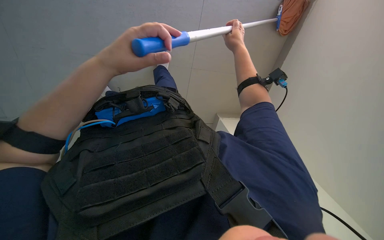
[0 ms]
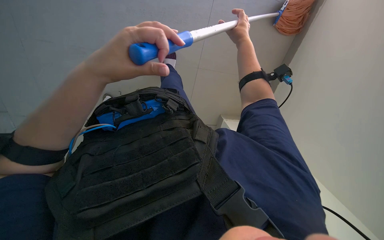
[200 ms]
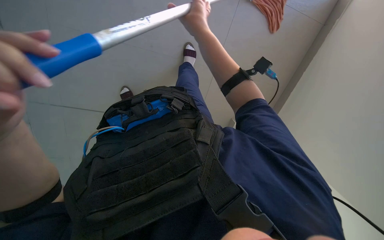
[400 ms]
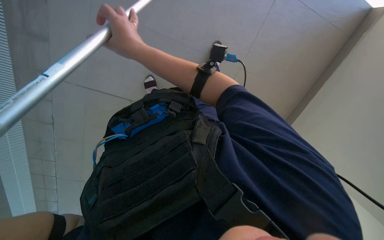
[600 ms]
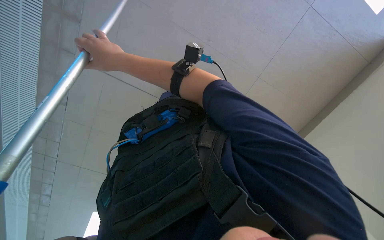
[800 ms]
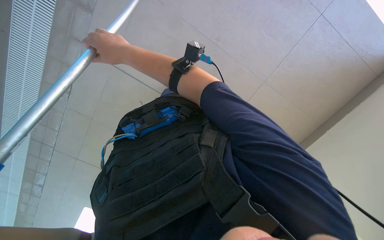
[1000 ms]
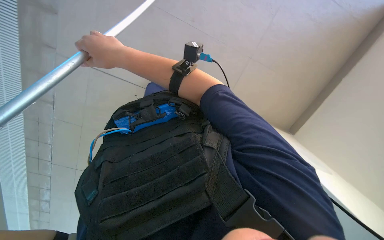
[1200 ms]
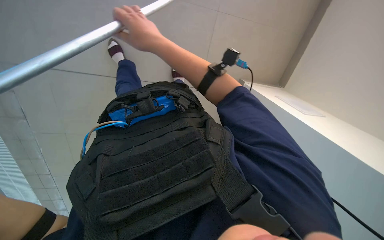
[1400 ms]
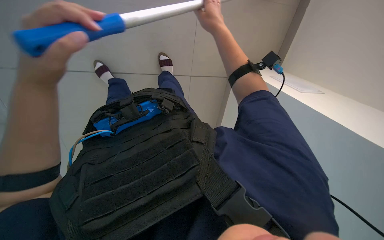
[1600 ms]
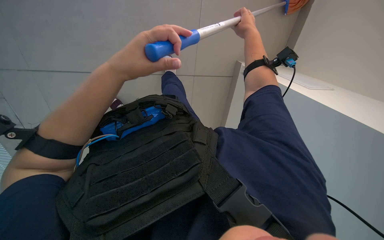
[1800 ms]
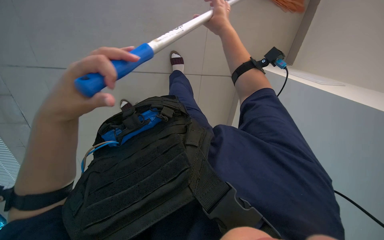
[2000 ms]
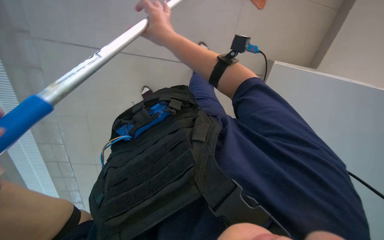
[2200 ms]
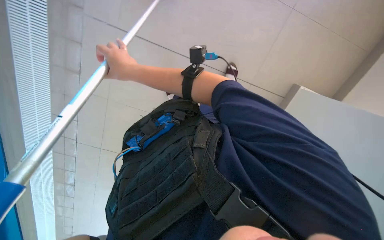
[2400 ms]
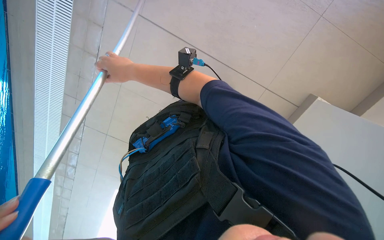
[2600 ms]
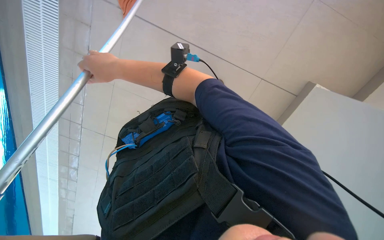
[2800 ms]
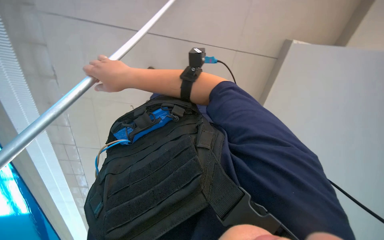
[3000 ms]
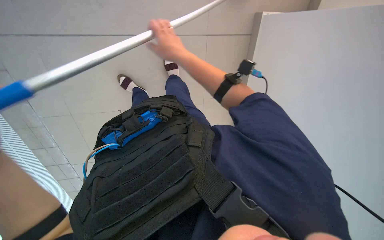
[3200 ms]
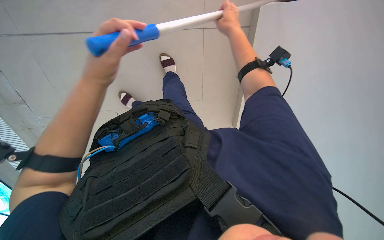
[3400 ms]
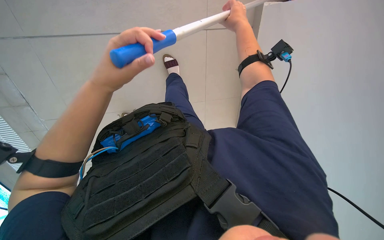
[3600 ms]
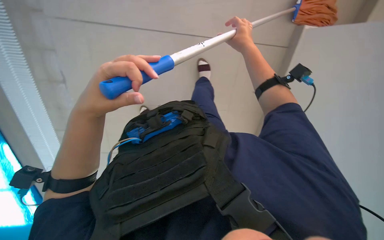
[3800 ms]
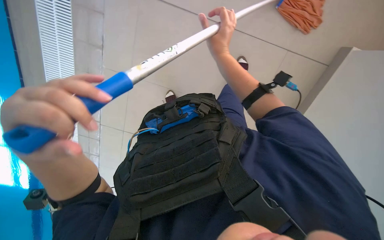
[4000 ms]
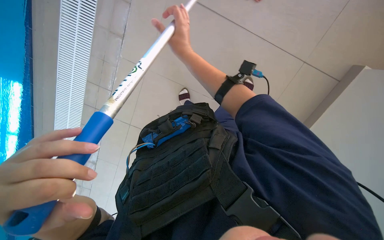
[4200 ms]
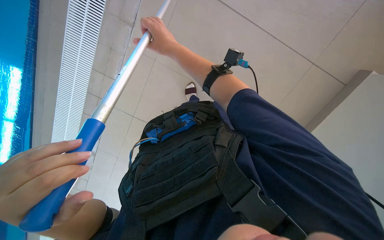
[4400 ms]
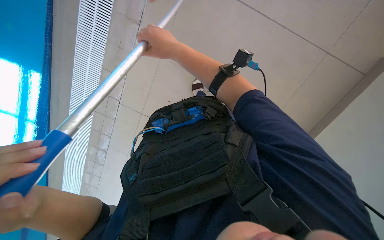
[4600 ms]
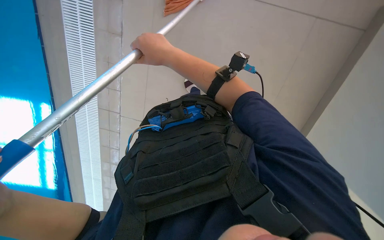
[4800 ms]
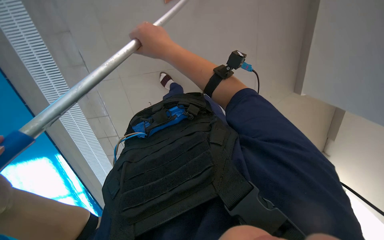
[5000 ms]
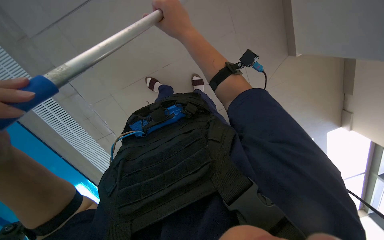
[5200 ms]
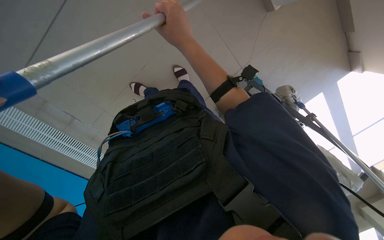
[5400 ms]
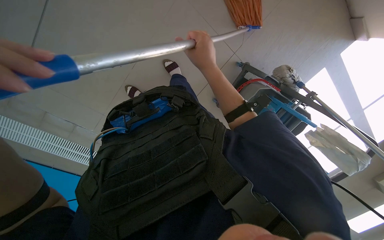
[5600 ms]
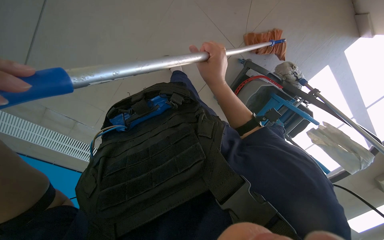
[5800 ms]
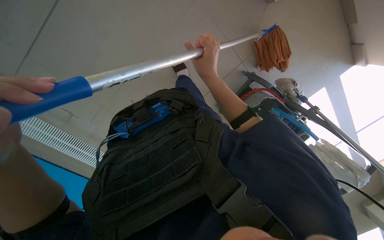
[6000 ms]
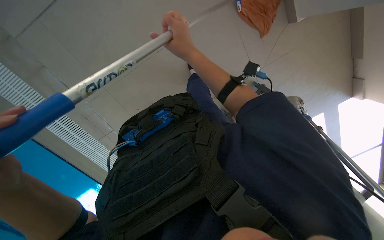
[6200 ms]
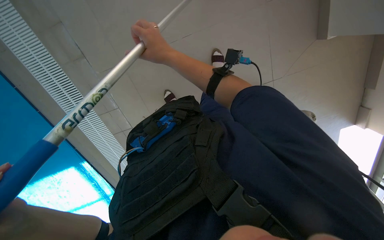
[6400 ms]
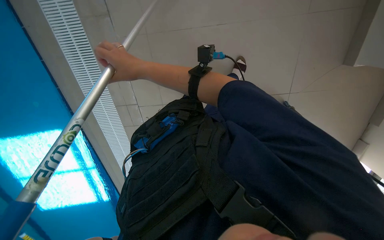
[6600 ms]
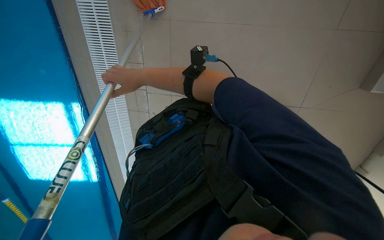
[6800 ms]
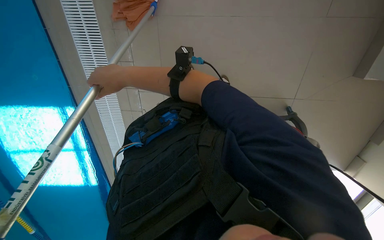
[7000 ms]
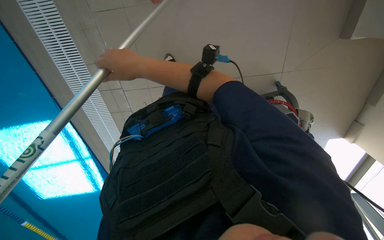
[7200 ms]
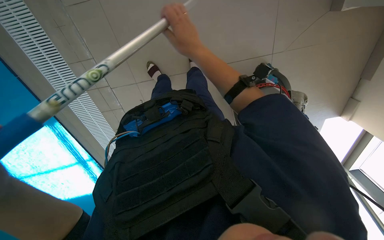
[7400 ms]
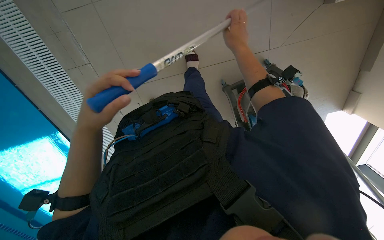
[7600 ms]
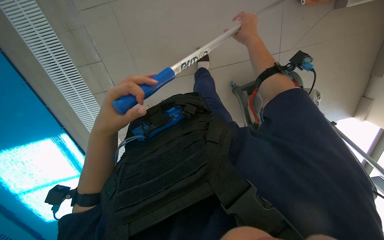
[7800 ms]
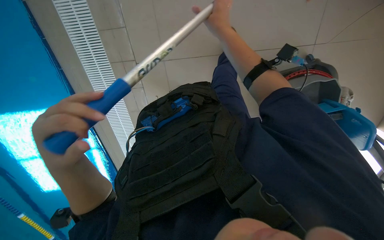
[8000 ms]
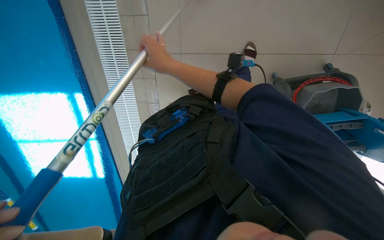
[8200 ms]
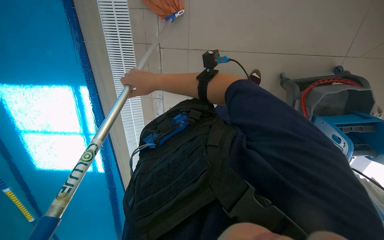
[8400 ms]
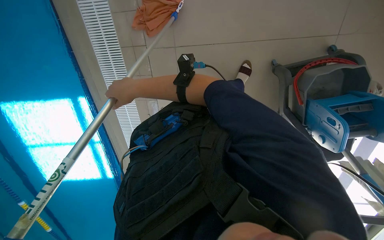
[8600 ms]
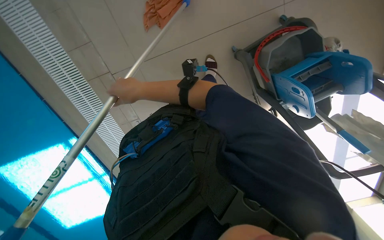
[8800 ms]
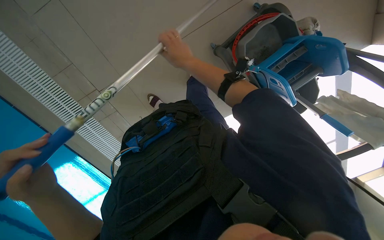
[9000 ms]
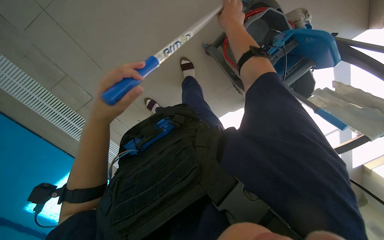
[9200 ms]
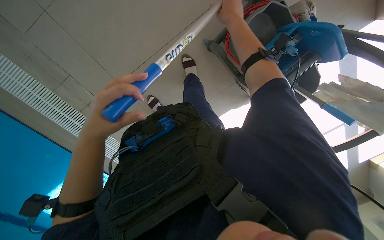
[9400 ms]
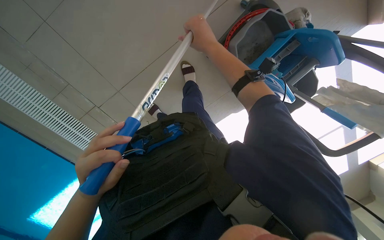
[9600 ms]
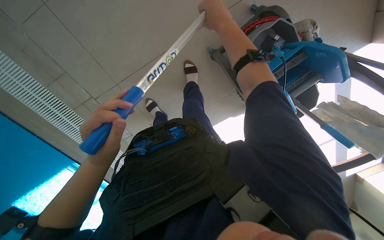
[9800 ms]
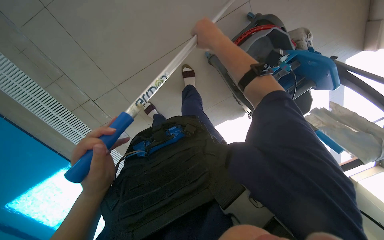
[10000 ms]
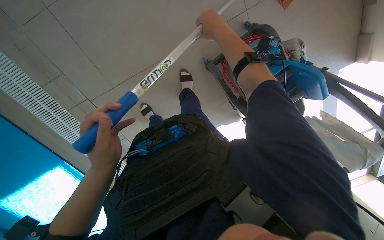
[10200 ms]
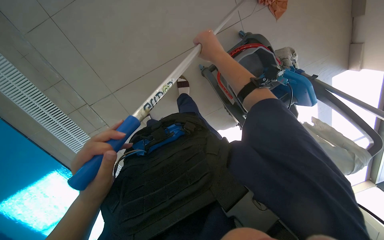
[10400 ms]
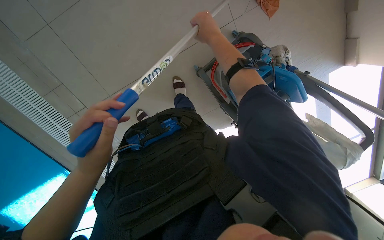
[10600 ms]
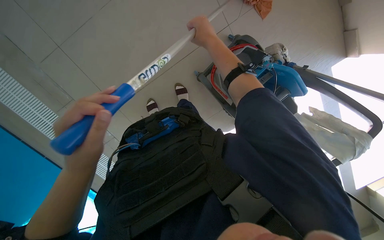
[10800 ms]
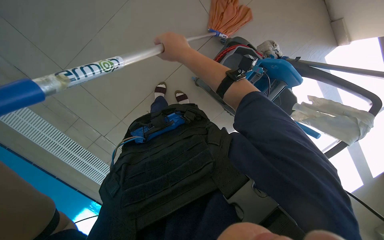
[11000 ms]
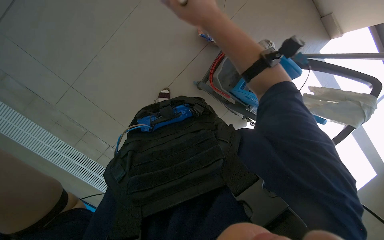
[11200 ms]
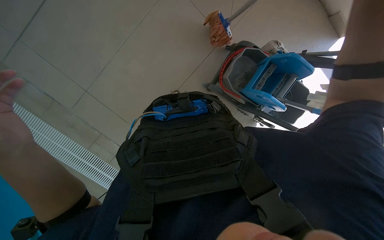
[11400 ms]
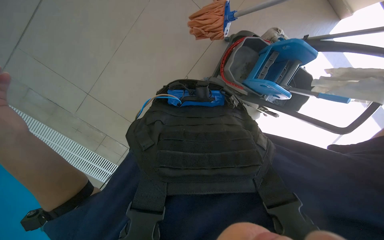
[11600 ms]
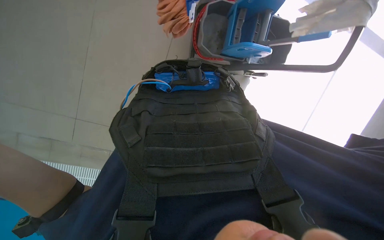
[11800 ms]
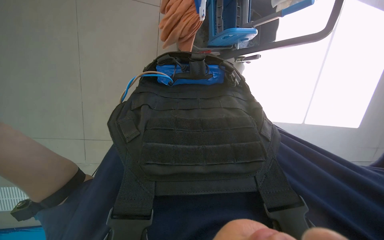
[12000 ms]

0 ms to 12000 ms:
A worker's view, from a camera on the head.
Job: mopping floor.
The whole recording: Mopping pool deck floor. The worker mops the tiled floor around the pool with a long-handled mop.
0 ms to 1600 ms: The right hand moves some 35 cm to the left and comes back.
1600 ms to 3000 ms: The right hand is displaced to the left and down the picture by about 30 cm.
3000 ms to 4400 ms: The right hand heads up the picture, covering roughly 10 cm, and reaches some 30 cm to the right, then returns.
4400 ms to 6000 ms: The right hand heads to the right and down the picture, covering about 20 cm.
6000 ms to 7600 ms: The right hand heads up the picture, covering roughly 10 cm, and moves about 25 cm to the left and comes back.
7600 ms to 9000 ms: The right hand heads to the left, covering about 15 cm.
9000 ms to 10400 ms: The right hand shifts about 10 cm to the right.
10400 ms to 12000 ms: The scene turns about 55 degrees counterclockwise in the picture.

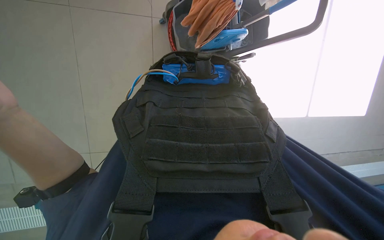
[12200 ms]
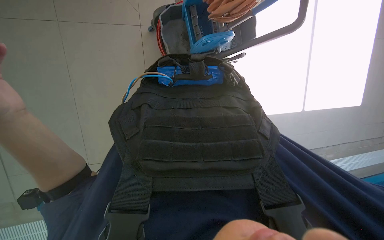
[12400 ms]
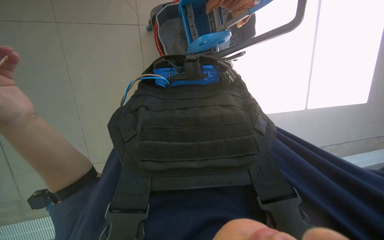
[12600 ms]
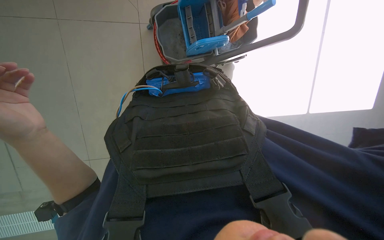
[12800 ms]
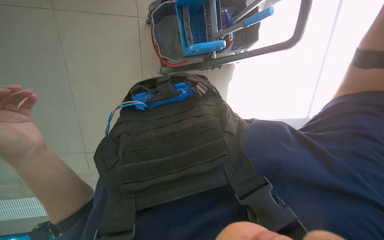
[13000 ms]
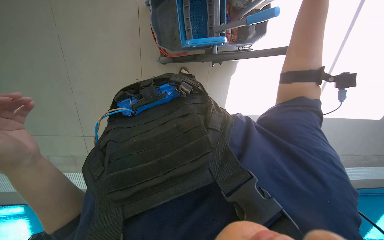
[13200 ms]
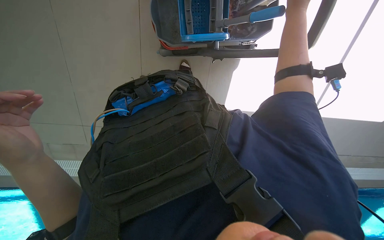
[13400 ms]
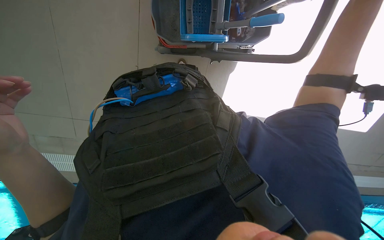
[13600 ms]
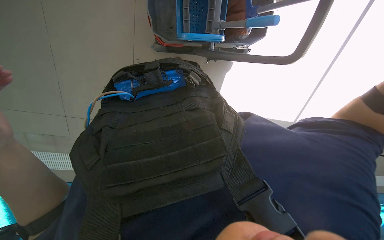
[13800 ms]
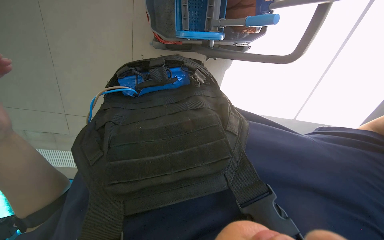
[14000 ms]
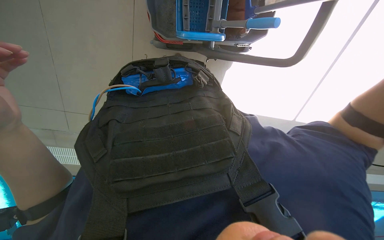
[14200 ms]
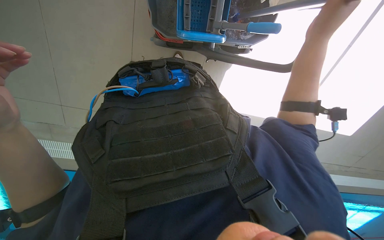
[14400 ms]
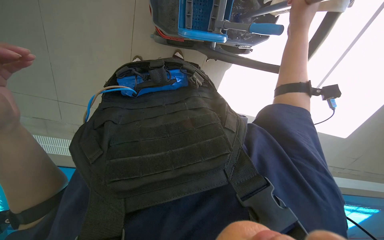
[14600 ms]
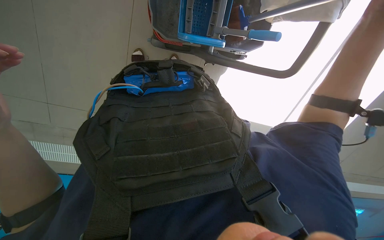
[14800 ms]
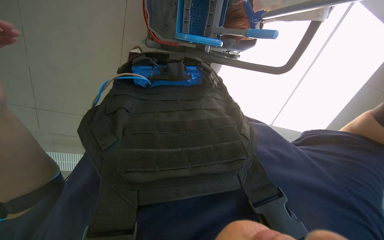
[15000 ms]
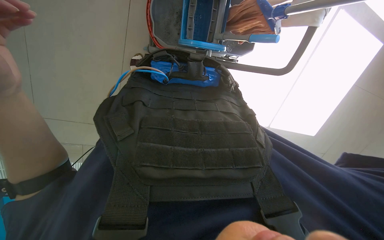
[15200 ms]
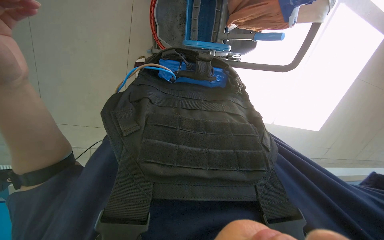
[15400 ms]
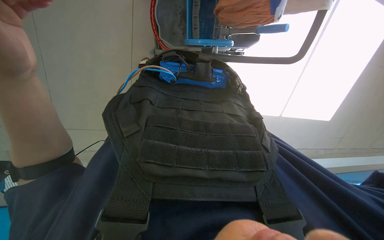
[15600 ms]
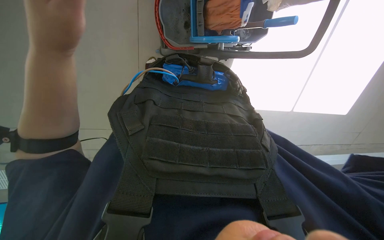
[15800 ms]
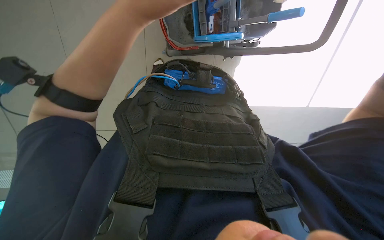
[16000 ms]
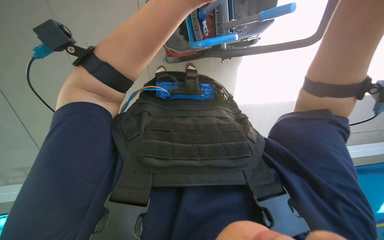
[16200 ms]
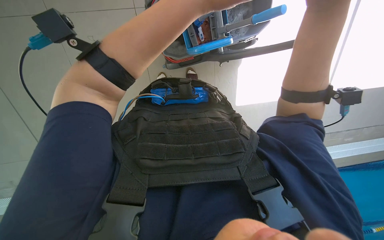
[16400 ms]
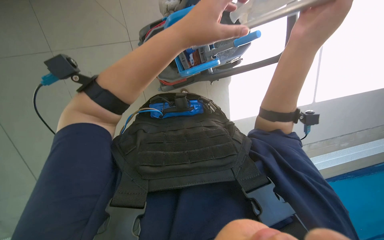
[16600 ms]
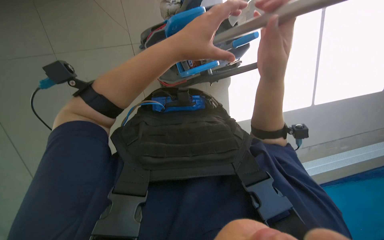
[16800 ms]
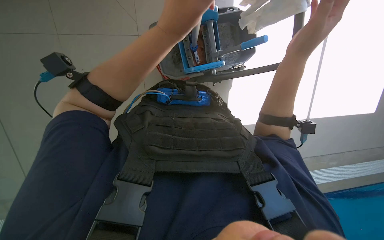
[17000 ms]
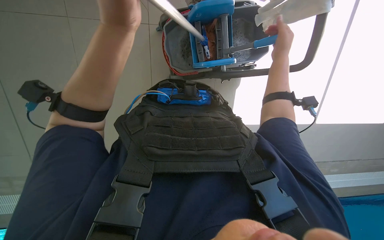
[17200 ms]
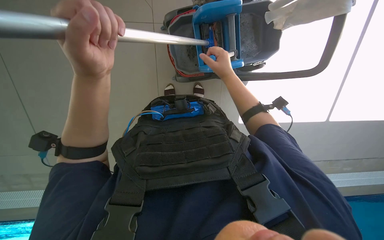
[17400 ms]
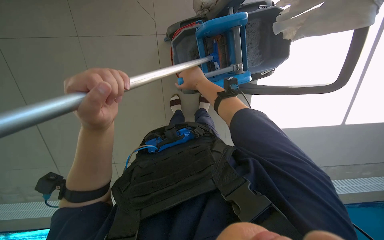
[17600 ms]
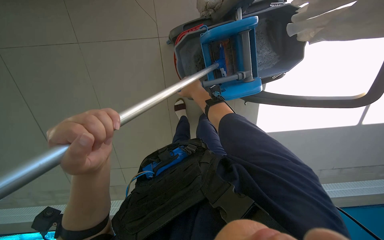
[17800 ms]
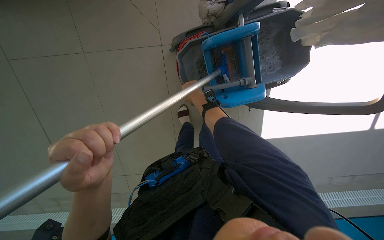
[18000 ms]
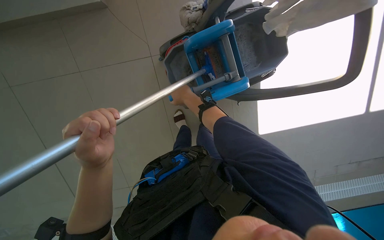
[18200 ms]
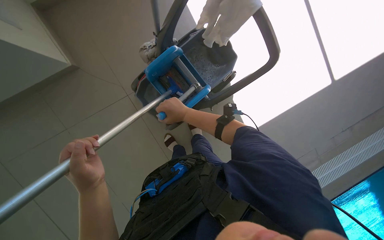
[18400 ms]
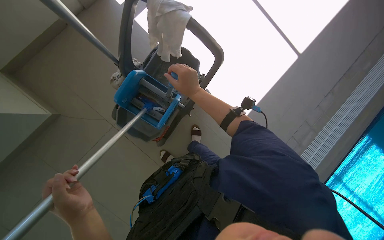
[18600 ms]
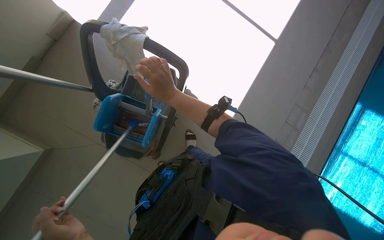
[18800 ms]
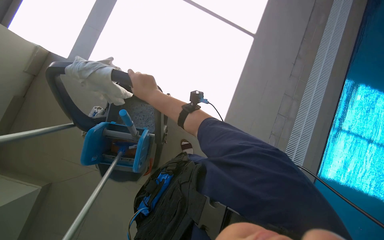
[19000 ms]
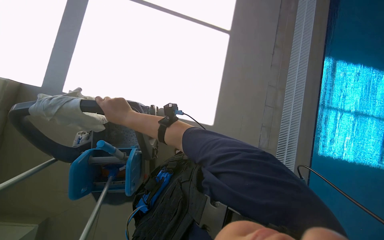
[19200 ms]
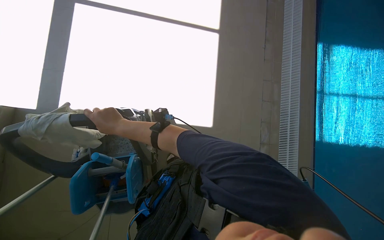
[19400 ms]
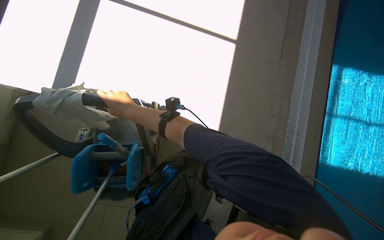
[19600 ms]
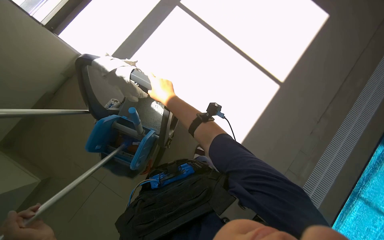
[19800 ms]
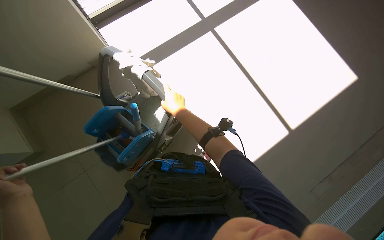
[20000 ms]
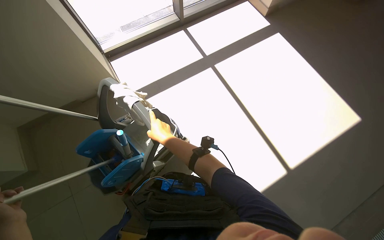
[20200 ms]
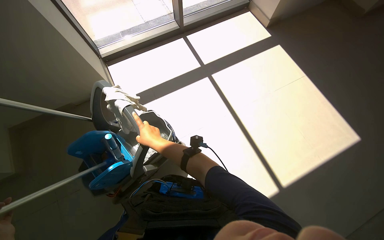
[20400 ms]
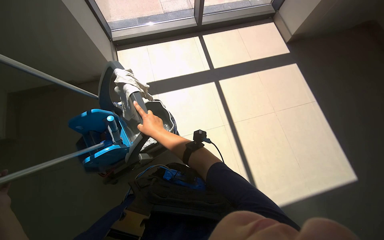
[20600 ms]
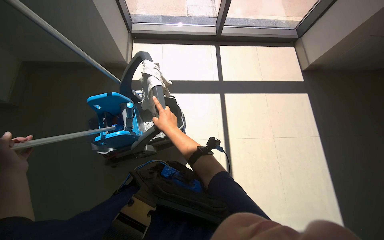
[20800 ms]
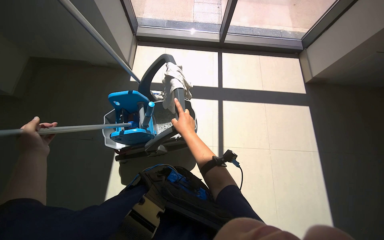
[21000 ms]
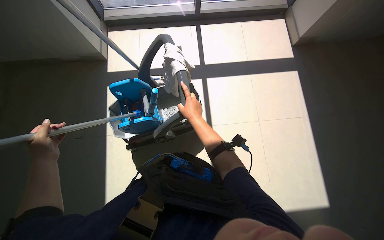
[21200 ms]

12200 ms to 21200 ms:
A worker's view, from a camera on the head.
Job: mopping floor.
The whole recording: Mopping pool deck floor. The worker mops the tiled floor around the pool with a long-handled mop.
12200 ms to 13800 ms: The view pans to the right by about 15 degrees.
15200 ms to 16600 ms: The view tilts about 20 degrees upward.
16600 ms to 18200 ms: The view swings approximately 15 degrees to the left. The view tips upward by roughly 20 degrees. Everything in view rotates about 30 degrees counterclockwise.
18200 ms to 19800 ms: The view tilts roughly 15 degrees upward.
19800 ms to 21200 ms: The view tilts roughly 20 degrees upward. Everything in view rotates roughly 45 degrees clockwise.
